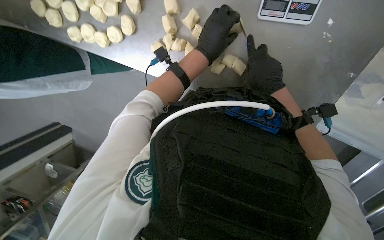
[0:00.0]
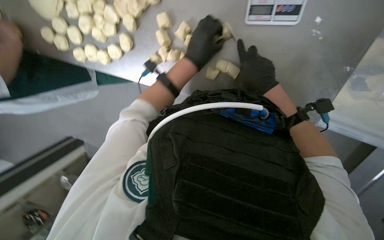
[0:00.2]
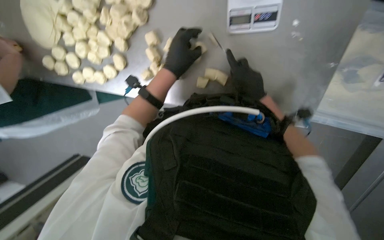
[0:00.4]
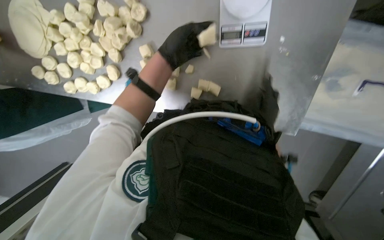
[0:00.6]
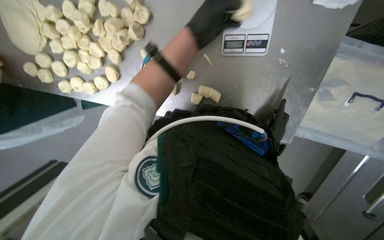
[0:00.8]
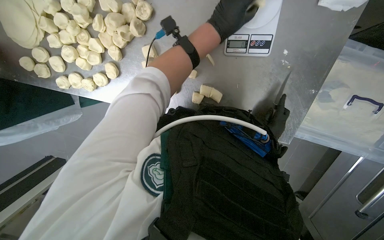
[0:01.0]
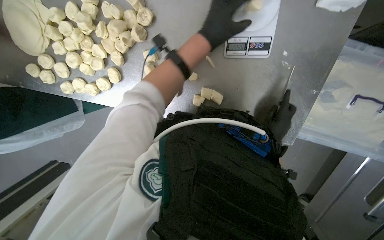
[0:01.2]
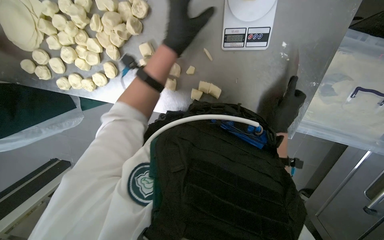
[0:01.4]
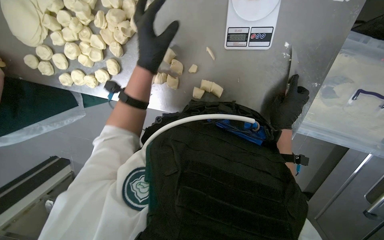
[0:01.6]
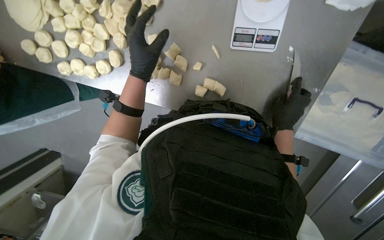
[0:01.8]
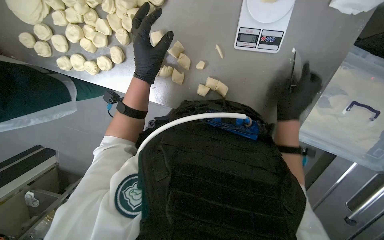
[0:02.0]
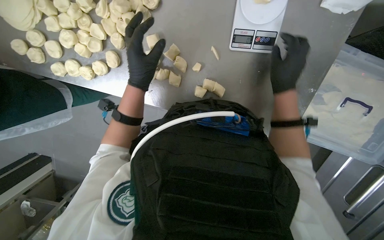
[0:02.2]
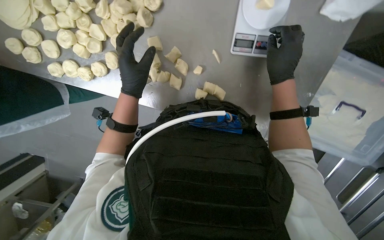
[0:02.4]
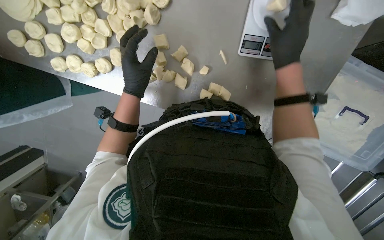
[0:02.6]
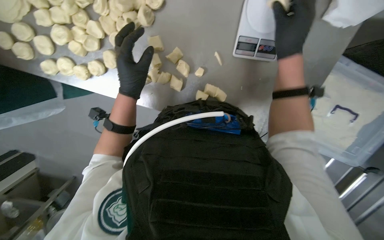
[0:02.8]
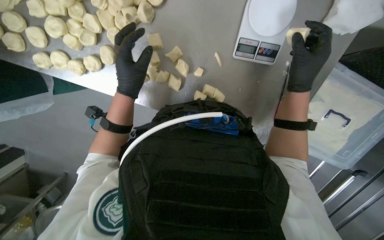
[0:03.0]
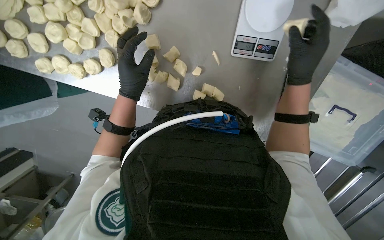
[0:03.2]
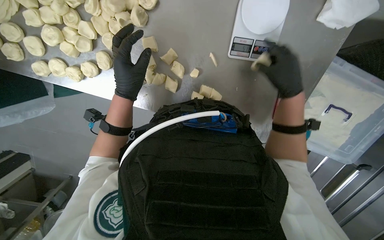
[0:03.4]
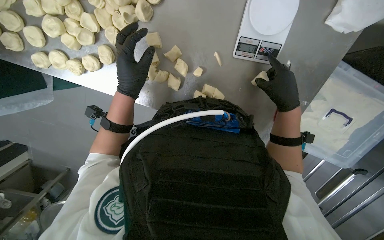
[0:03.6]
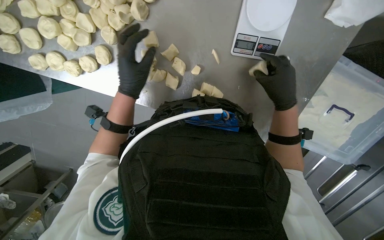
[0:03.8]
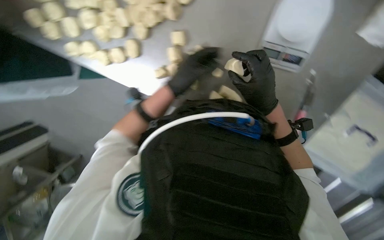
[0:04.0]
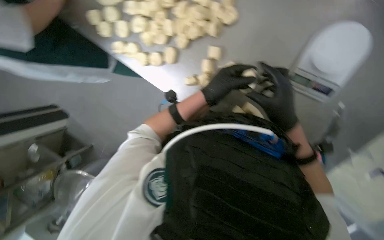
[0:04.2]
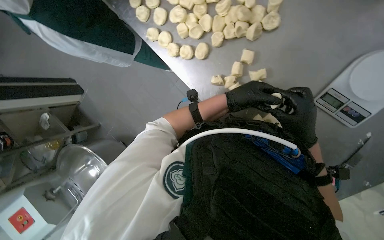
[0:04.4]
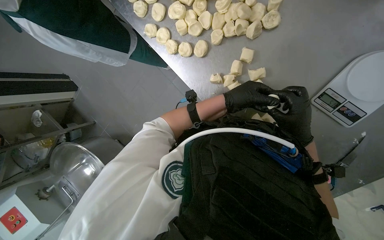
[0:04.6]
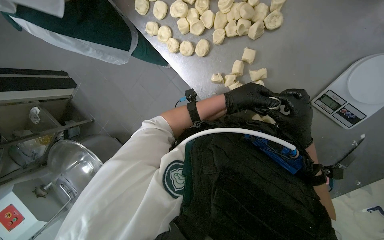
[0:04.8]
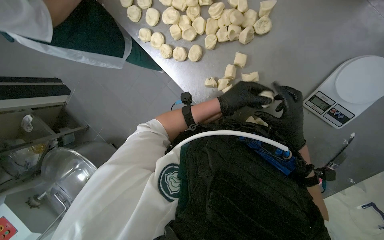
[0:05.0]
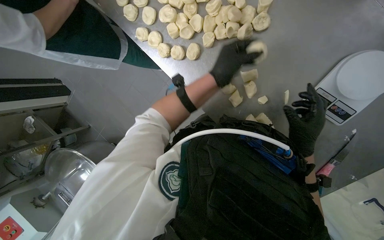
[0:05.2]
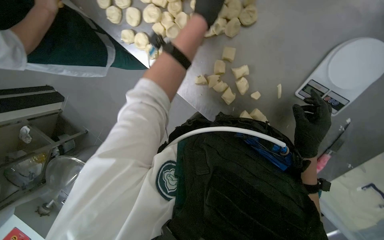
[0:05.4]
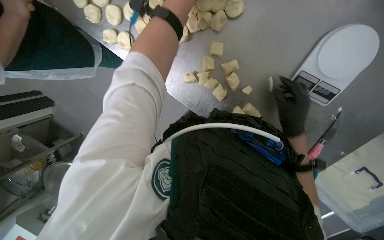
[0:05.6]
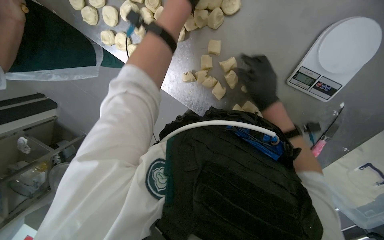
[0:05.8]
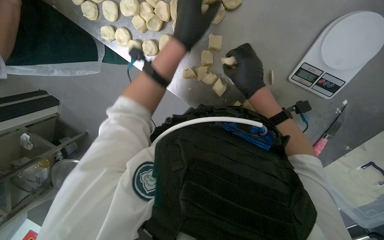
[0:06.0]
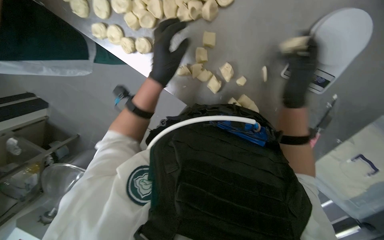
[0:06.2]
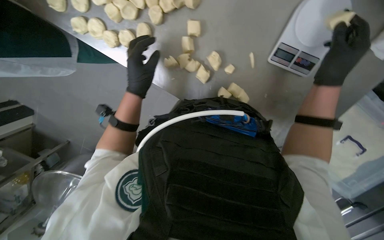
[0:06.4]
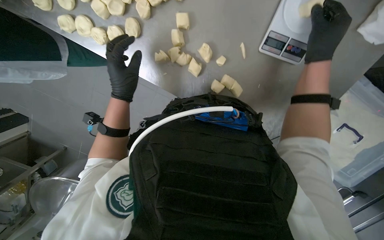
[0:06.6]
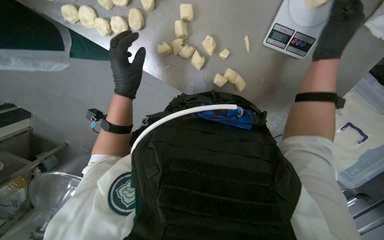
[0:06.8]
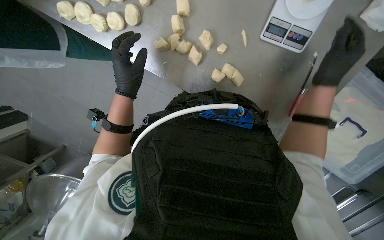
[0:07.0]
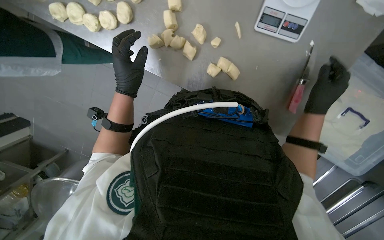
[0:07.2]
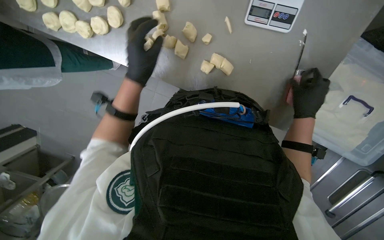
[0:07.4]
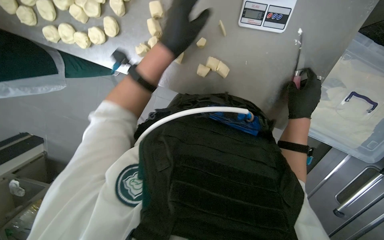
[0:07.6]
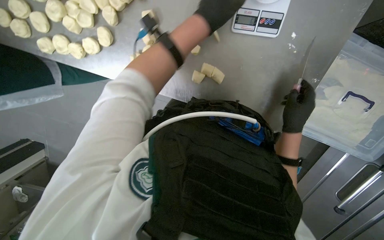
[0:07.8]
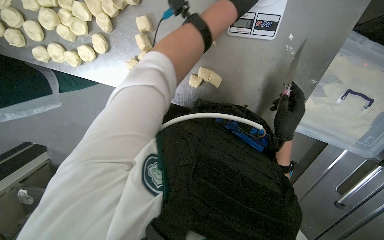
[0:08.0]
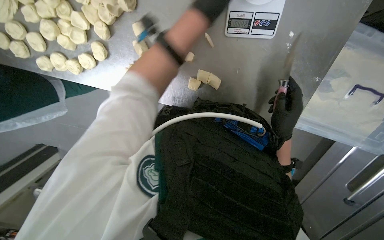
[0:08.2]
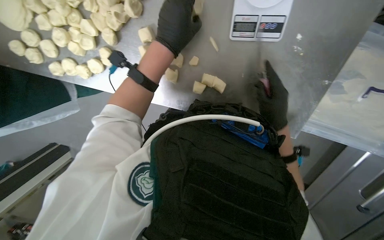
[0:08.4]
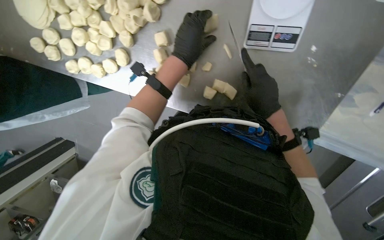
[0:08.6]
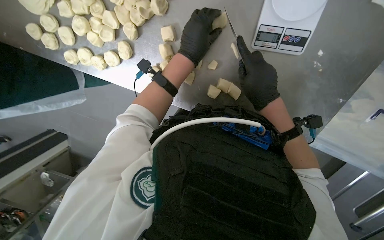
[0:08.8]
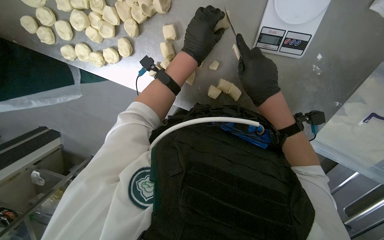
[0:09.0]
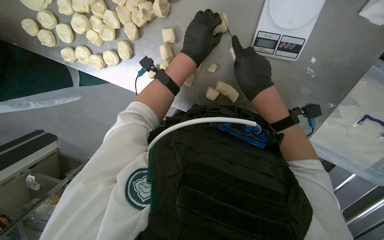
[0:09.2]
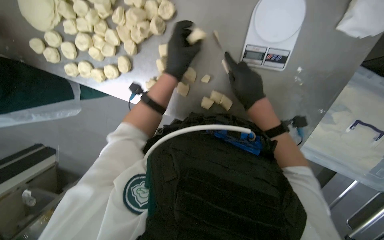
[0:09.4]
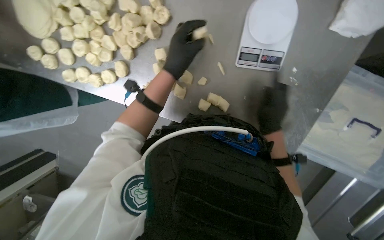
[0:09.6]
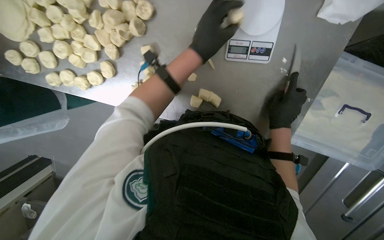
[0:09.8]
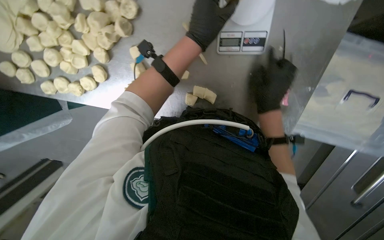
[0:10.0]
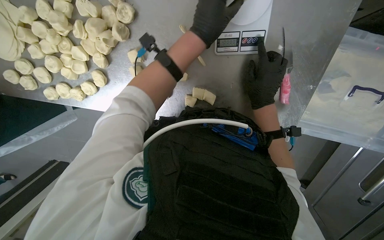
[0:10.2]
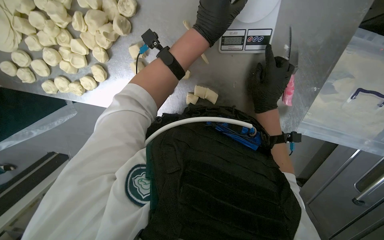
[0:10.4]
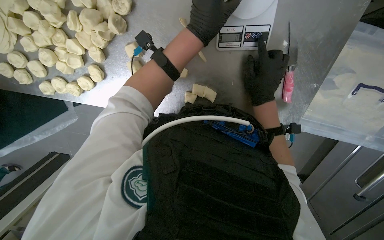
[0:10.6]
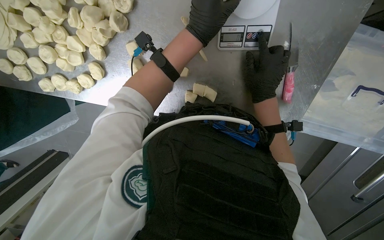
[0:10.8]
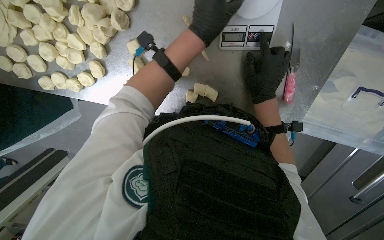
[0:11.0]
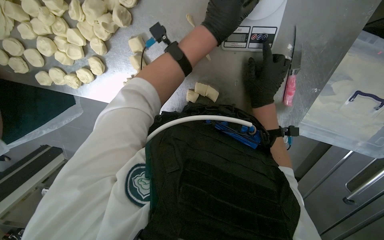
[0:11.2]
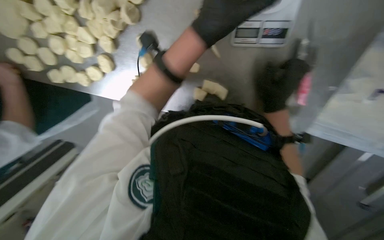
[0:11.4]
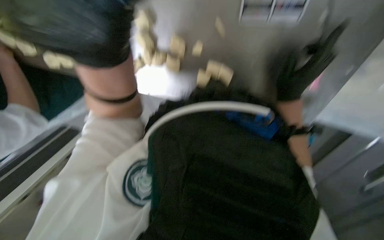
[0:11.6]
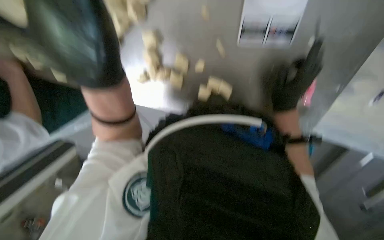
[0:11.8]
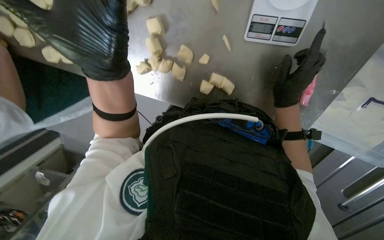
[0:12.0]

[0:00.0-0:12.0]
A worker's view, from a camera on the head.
Job: preparing food.
The whole recording: Weighing and shaping dough portions. The worker weighs individual dough pieces on a scale and shapes them.
0:00.0 to 0:01.6: The right hand heads to the right, covering approximately 15 cm; the left hand moves to the left, approximately 10 cm.
0:01.6 to 0:03.0: The left hand shifts roughly 10 cm to the left. Meanwhile the right hand goes some 20 cm up the picture and nearer to the camera.
0:03.0 to 0:04.4: Everything in view rotates roughly 30 degrees clockwise.
0:04.4 to 0:06.0: The right hand moves up the picture, some 10 cm; the left hand goes some 15 cm up the picture.
0:06.0 to 0:07.6: The right hand moves to the right and down the picture, approximately 35 cm; the left hand moves about 10 cm to the left and comes back.
0:07.6 to 0:09.0: The right hand goes roughly 20 cm to the left. The left hand moves approximately 25 cm up the picture and comes back.
0:10.4 to 0:12.0: The view tilts some 15 degrees downward.

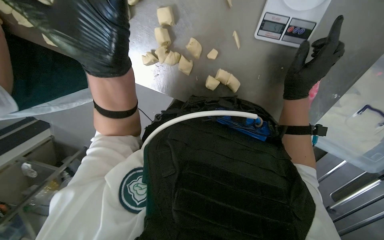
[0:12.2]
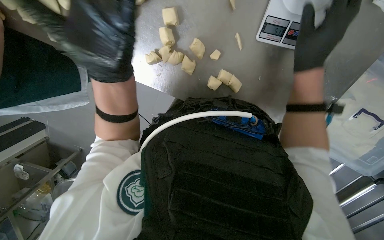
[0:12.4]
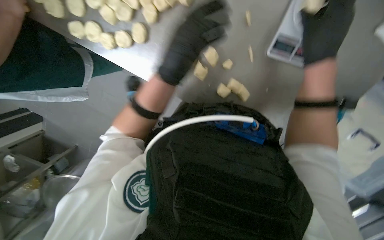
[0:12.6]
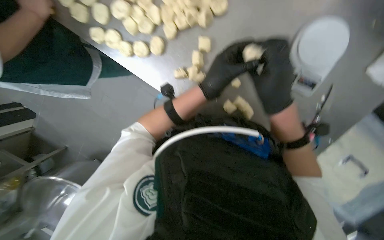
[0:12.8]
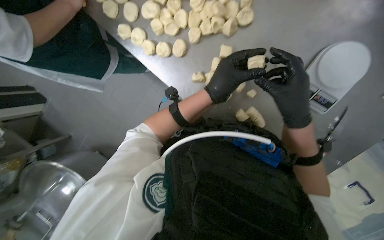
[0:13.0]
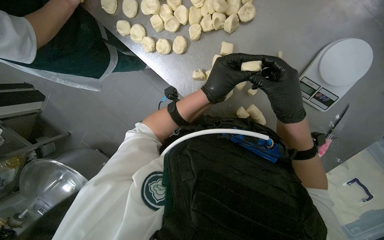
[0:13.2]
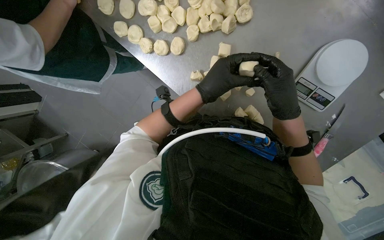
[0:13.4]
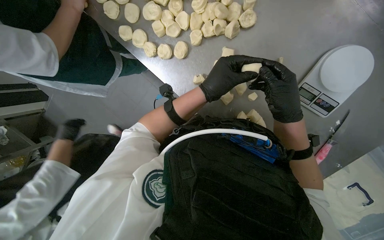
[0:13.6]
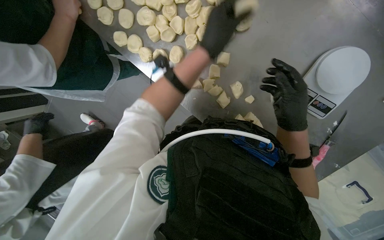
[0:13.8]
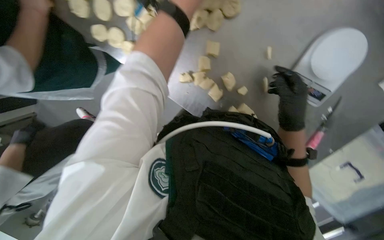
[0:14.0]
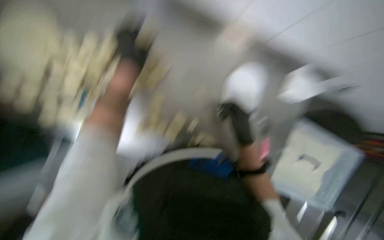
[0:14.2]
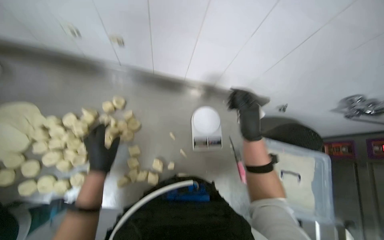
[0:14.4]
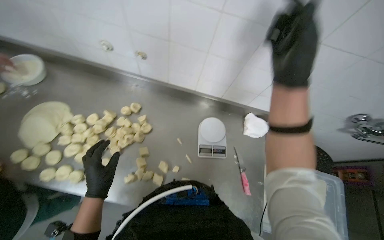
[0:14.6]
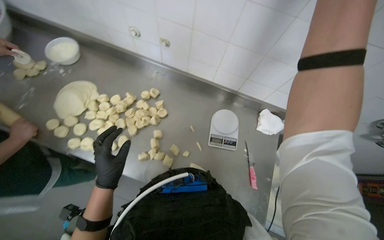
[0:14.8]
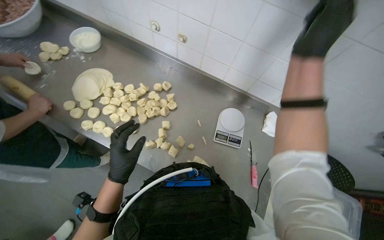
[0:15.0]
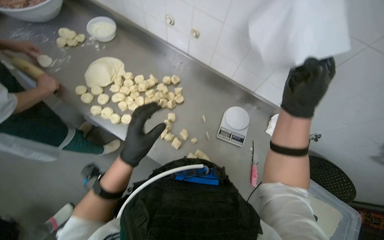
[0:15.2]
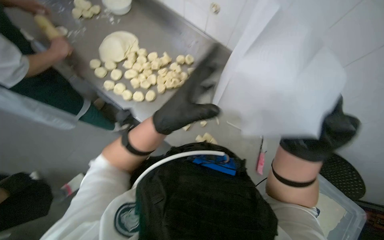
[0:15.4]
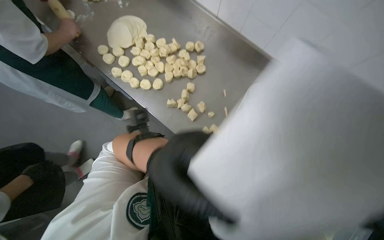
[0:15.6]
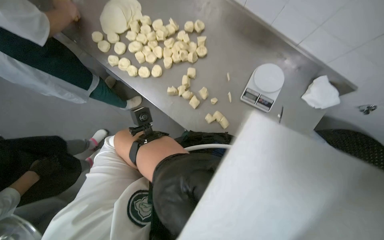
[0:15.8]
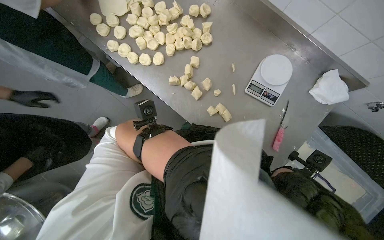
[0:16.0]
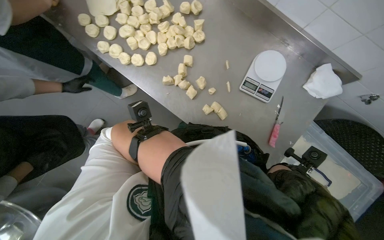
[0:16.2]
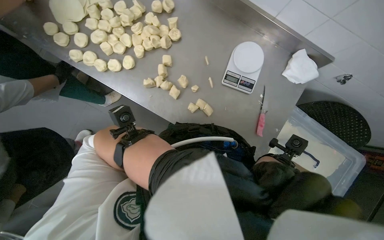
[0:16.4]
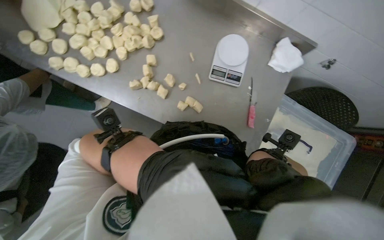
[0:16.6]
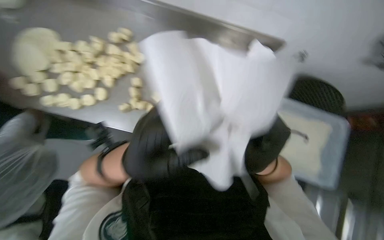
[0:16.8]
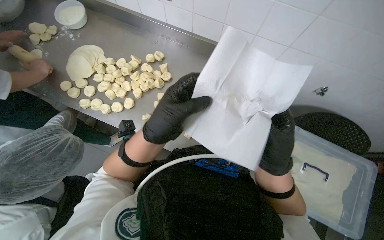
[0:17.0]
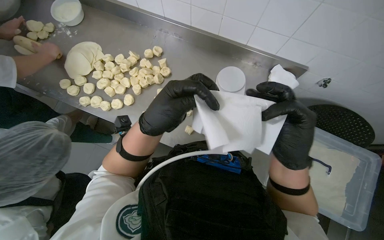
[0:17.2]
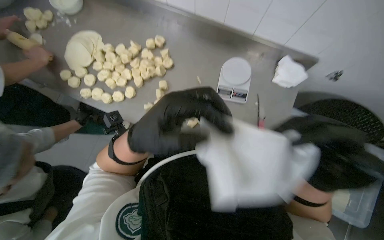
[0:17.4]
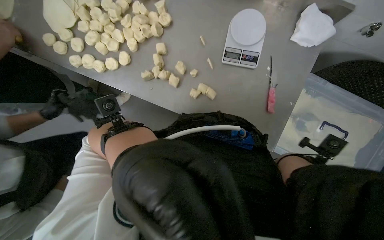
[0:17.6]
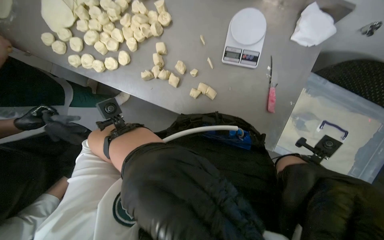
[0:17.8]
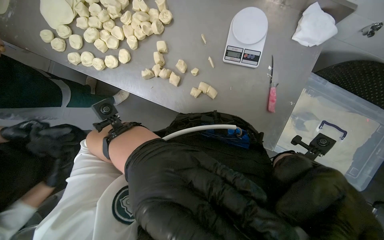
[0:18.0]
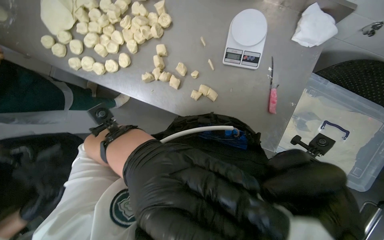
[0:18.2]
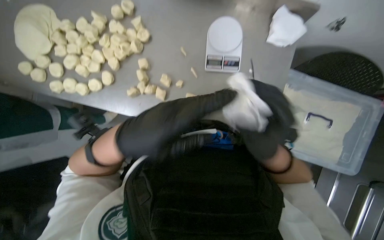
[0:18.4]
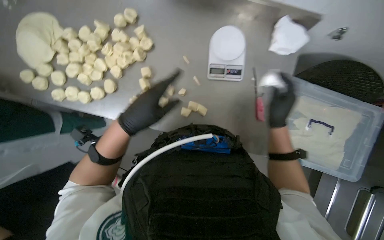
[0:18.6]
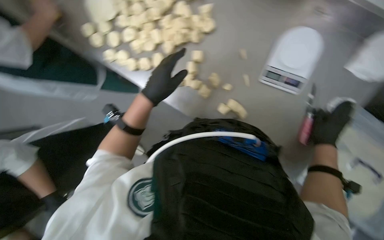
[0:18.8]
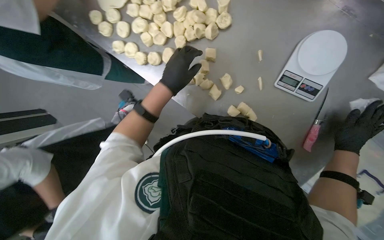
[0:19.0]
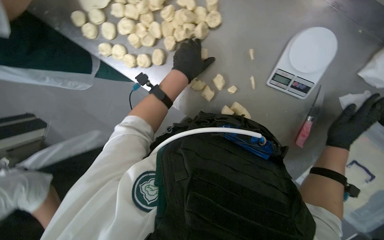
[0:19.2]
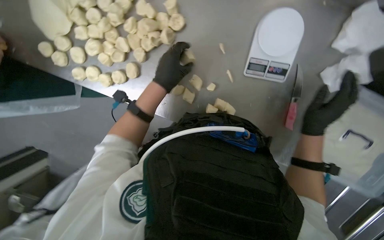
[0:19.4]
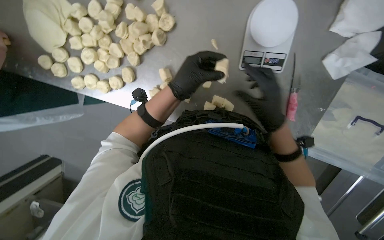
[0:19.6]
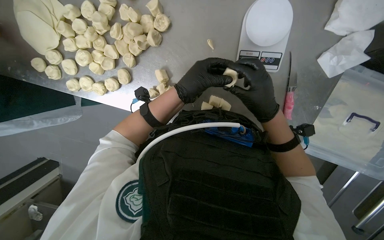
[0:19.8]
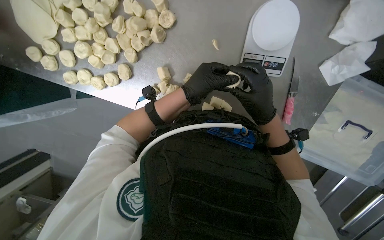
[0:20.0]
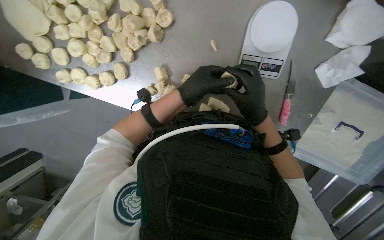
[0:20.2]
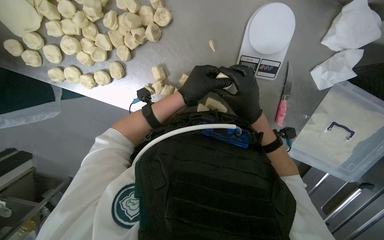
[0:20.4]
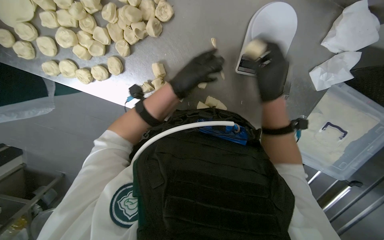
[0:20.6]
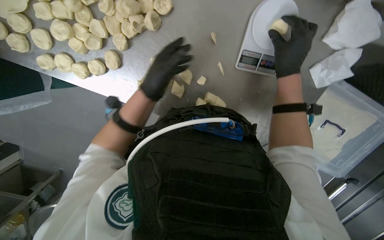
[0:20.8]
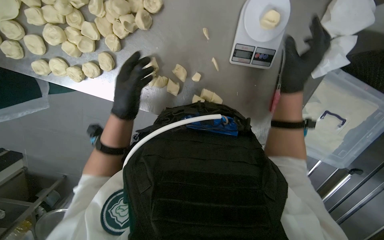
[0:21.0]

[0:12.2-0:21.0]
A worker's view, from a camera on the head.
Job: preparing food.
The whole recording: Weighing and shaping dough portions. The worker weighs individual dough pieces on a scale and shapes them.
0:13.6 to 0:15.2: The wearer looks about 15 degrees further upward.
0:15.2 to 0:16.6: The camera pitches downward, by roughly 20 degrees.
0:18.0 to 0:19.6: The left hand is displaced farther from the camera and up the picture by about 30 cm.
0:19.6 to 0:21.0: The left hand moves to the left and farther from the camera, approximately 15 cm. Meanwhile the right hand heads up the picture, covering roughly 10 cm.
